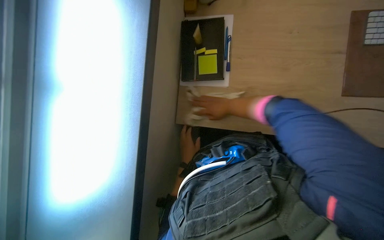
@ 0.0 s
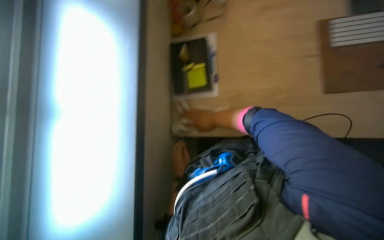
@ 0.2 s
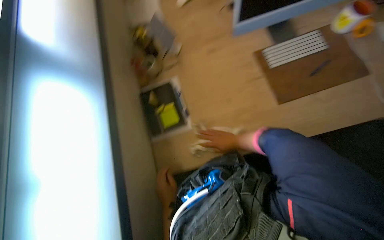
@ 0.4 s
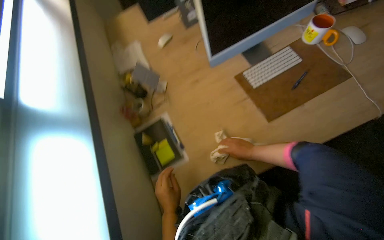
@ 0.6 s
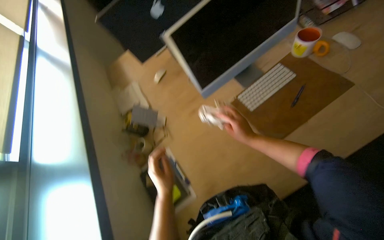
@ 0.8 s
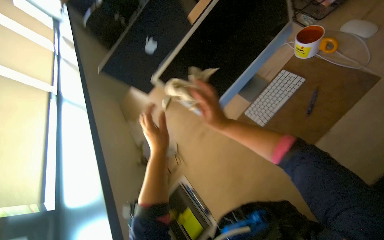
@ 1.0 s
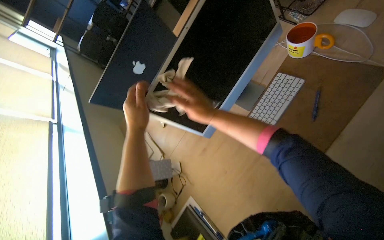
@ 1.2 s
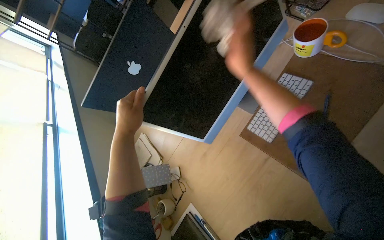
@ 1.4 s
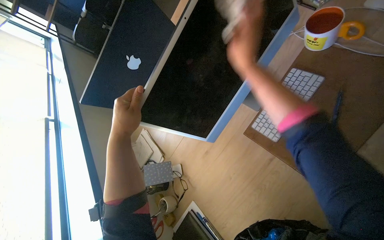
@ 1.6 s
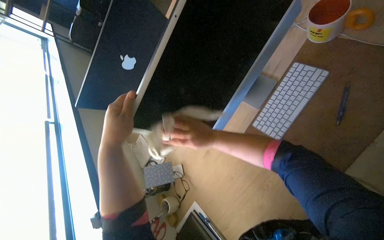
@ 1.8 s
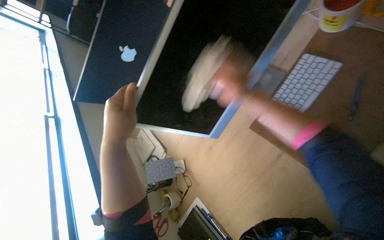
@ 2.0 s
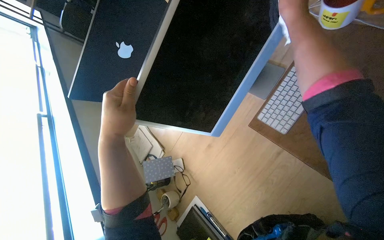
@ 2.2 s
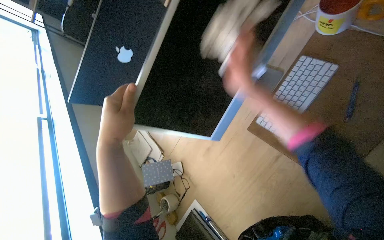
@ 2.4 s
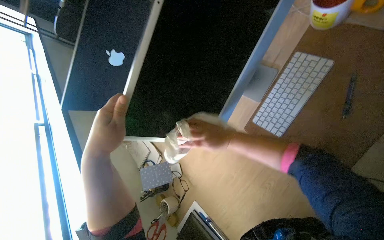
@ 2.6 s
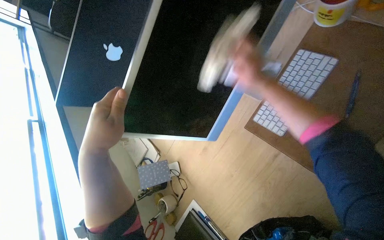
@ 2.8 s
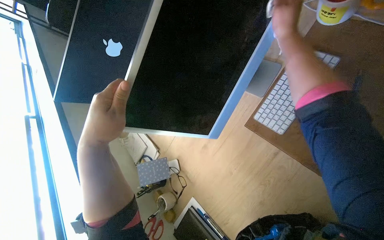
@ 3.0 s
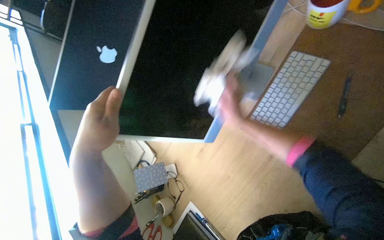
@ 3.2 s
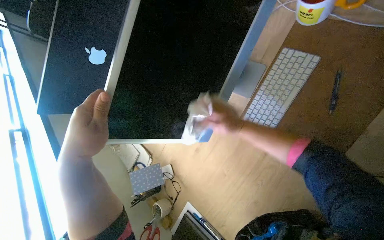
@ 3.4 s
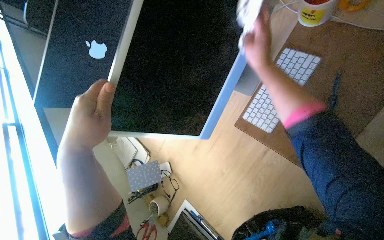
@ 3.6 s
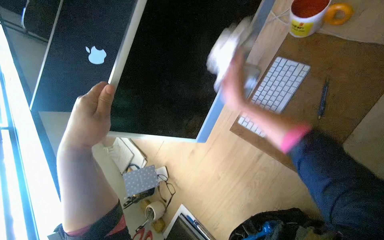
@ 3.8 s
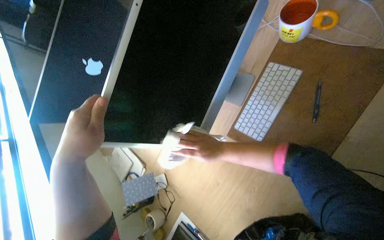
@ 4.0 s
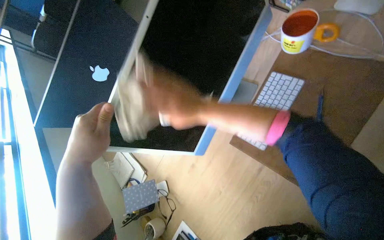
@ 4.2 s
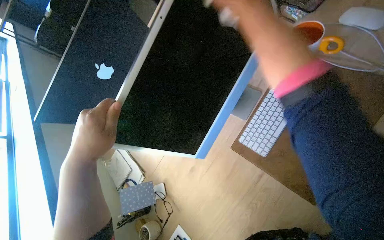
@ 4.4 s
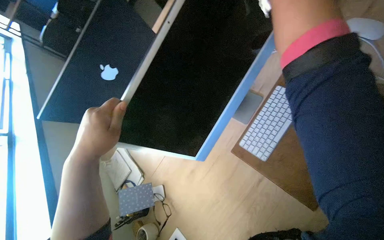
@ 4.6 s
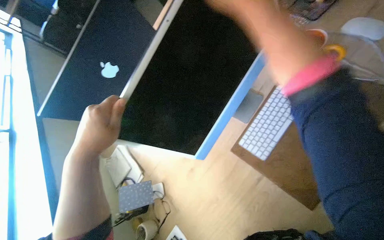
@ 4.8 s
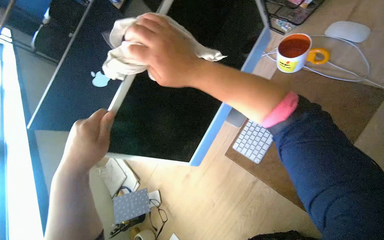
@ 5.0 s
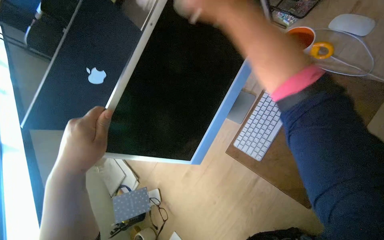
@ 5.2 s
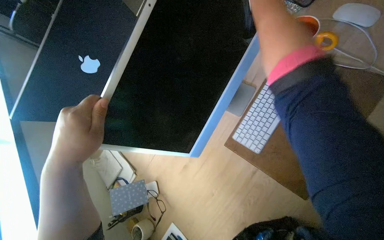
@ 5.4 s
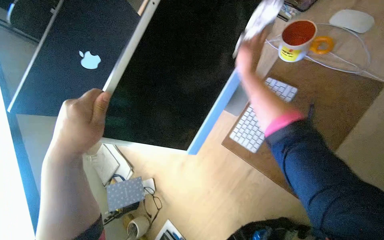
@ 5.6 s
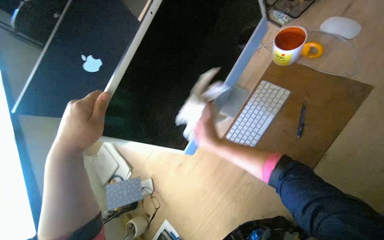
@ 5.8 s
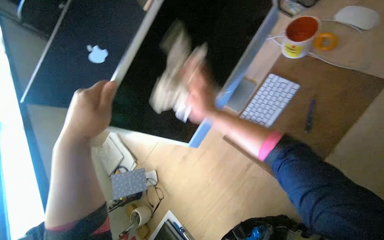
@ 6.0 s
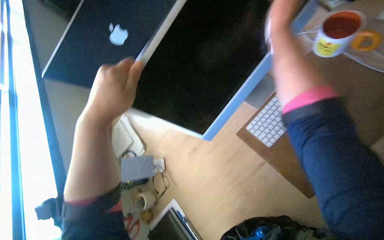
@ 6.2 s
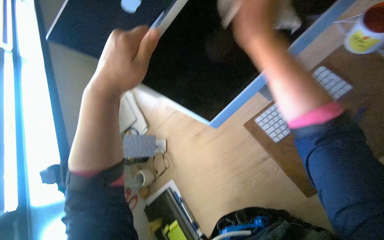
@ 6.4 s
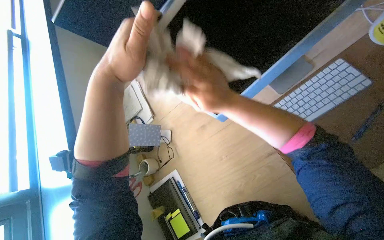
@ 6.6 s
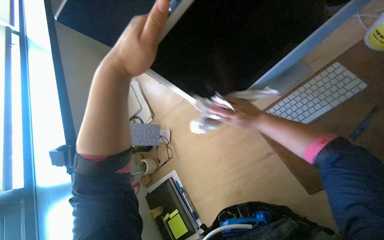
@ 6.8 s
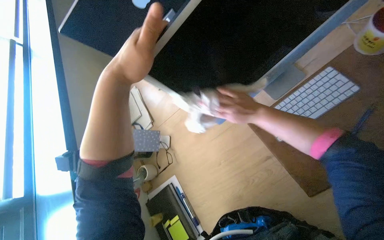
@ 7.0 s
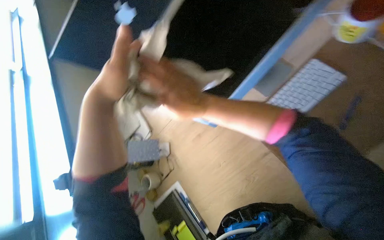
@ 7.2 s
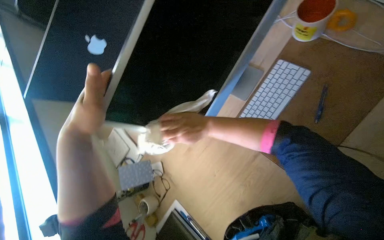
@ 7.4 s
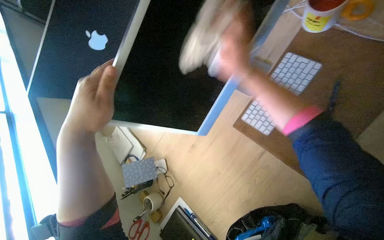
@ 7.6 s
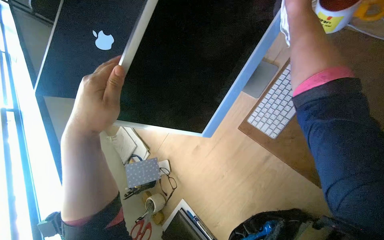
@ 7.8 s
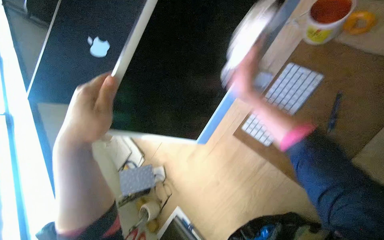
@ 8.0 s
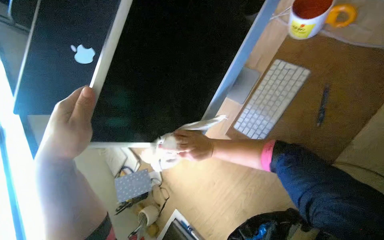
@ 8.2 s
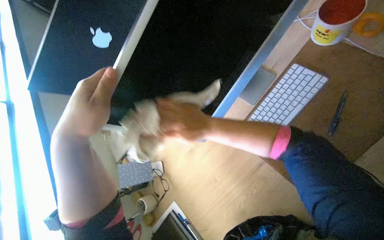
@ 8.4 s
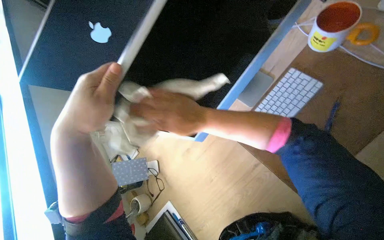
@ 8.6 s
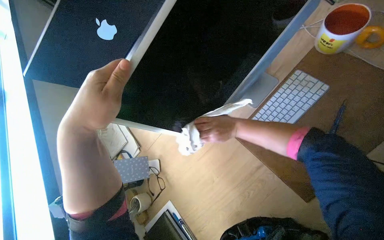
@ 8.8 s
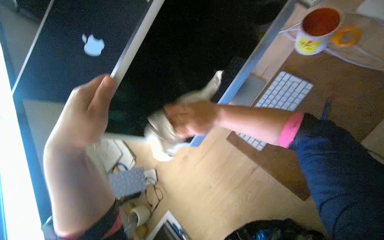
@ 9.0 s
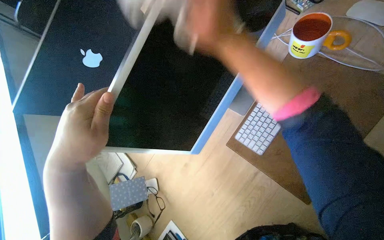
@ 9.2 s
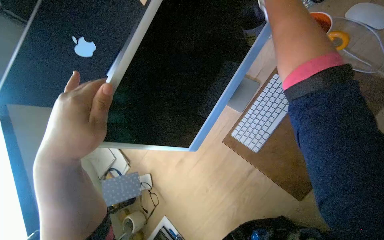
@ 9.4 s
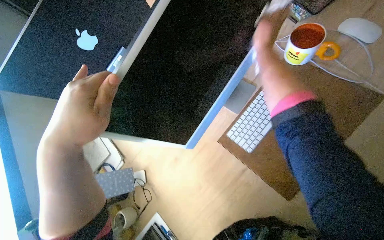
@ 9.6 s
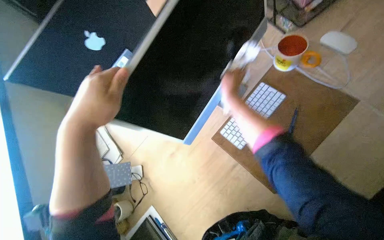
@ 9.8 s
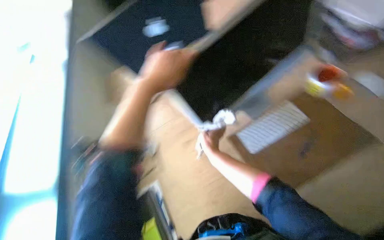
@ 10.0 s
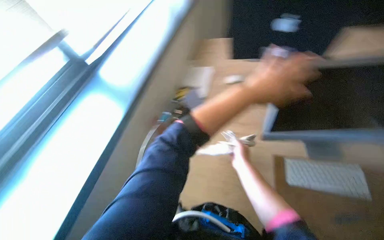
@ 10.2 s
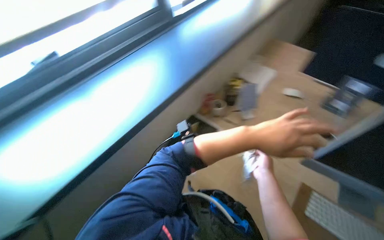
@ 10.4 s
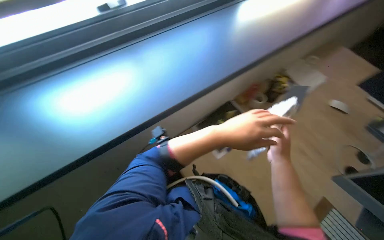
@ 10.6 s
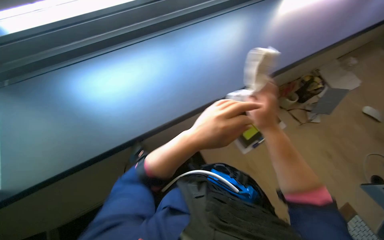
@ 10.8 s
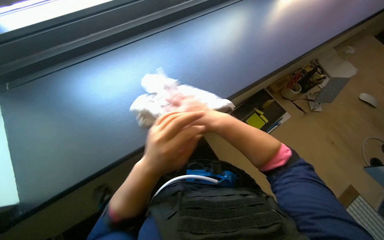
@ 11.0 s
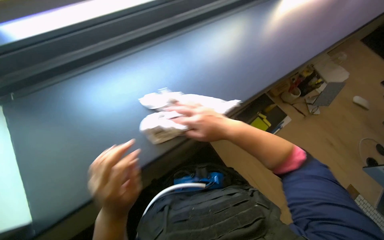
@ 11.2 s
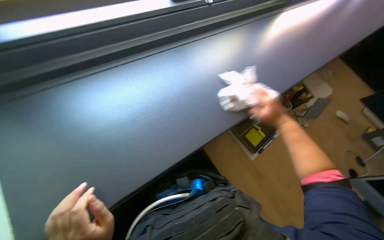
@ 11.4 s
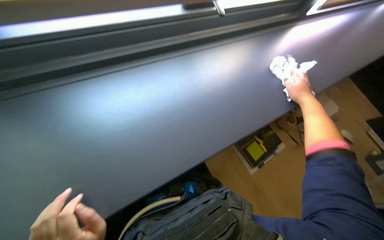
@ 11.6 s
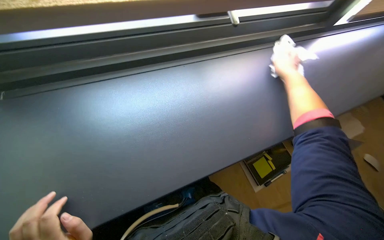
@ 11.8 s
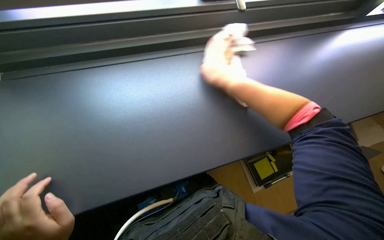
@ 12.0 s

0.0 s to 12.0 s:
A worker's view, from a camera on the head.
Job: wiping surfaces.
The whole recording: Wiping office desks and monitors. The worker wipes the office desk surface and computer monitors with a cloth.
0.0 to 1.6 s: The wearer moves about 50 cm. The view pans to the left by about 15 degrees. The view tips upward by some 15 degrees. Everything in view rotates approximately 45 degrees counterclockwise.
1.6 to 3.0 s: The right hand heads down the picture and farther from the camera, covering approximately 25 cm.
3.0 to 4.4 s: The right hand swings up and down the picture, roughly 30 cm each way, with 2 reversals.
4.4 to 6.0 s: The right hand swings up and down the picture, about 30 cm each way, with 2 reversals.
6.0 to 7.6 s: The right hand moves left and right over approximately 20 cm, changing direction 2 times.
7.6 to 9.0 s: The right hand swings up and down the picture, roughly 35 cm each way, with 2 reversals.
9.0 to 10.4 s: The wearer's head swings some 40 degrees to the left.
10.4 to 12.0 s: The right hand is displaced up the picture and to the left by about 50 cm.

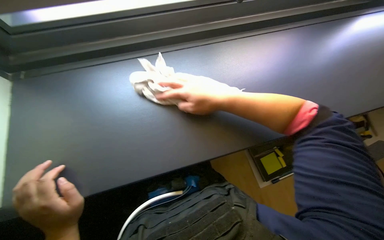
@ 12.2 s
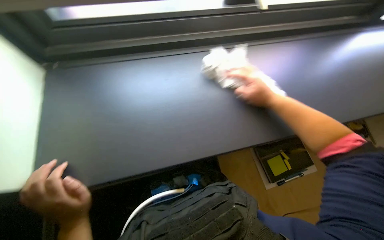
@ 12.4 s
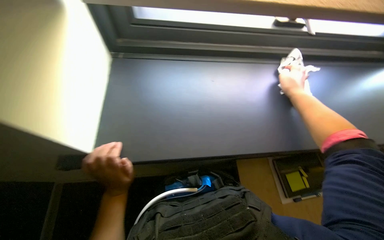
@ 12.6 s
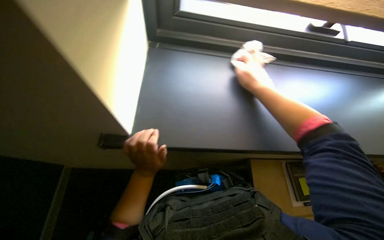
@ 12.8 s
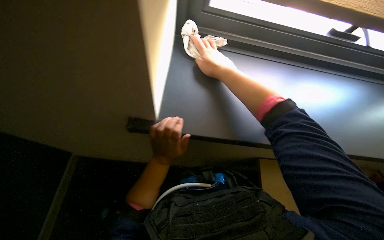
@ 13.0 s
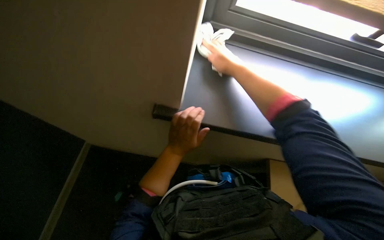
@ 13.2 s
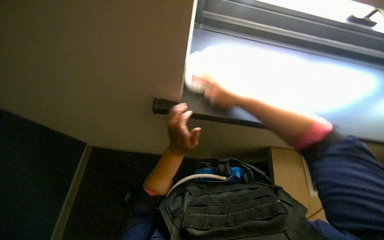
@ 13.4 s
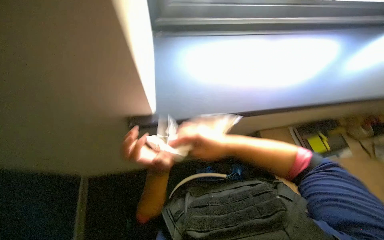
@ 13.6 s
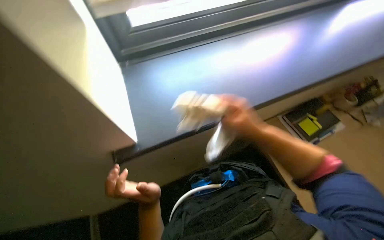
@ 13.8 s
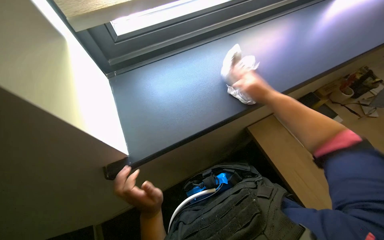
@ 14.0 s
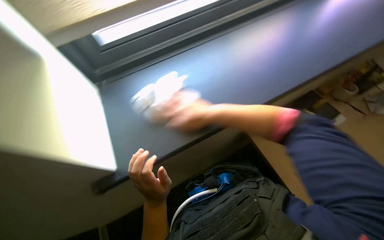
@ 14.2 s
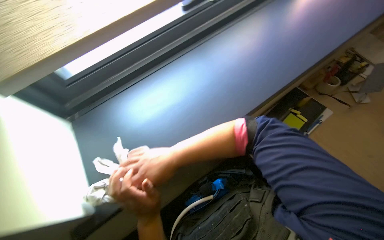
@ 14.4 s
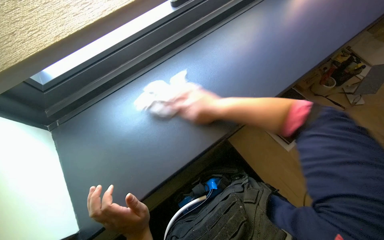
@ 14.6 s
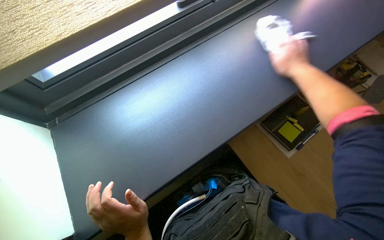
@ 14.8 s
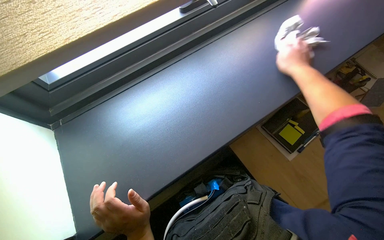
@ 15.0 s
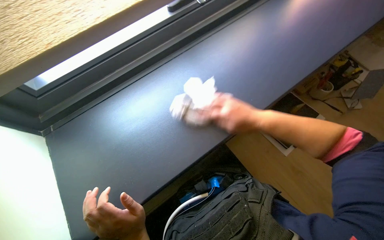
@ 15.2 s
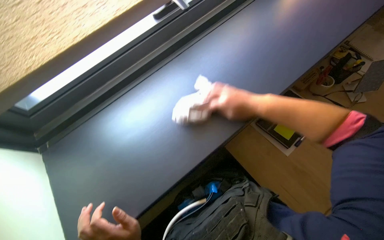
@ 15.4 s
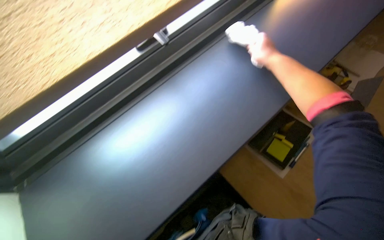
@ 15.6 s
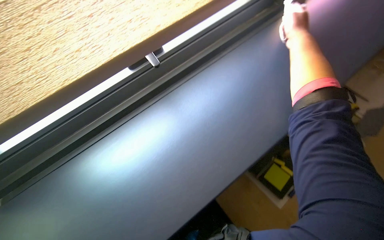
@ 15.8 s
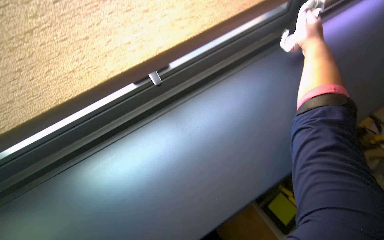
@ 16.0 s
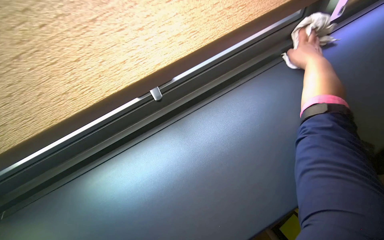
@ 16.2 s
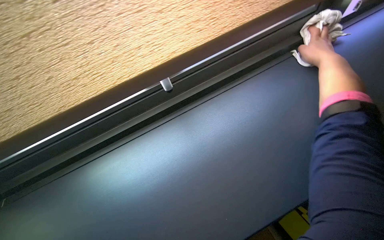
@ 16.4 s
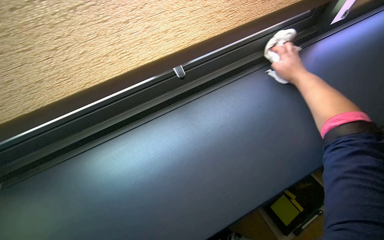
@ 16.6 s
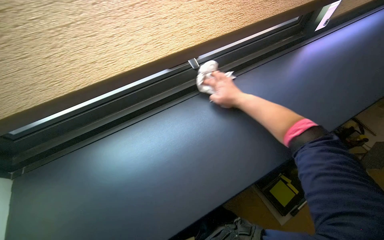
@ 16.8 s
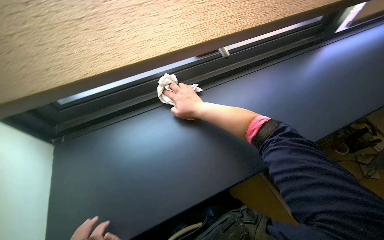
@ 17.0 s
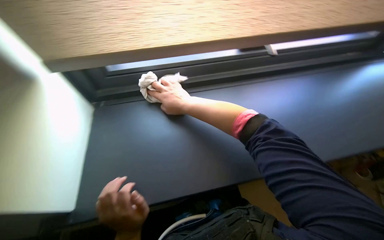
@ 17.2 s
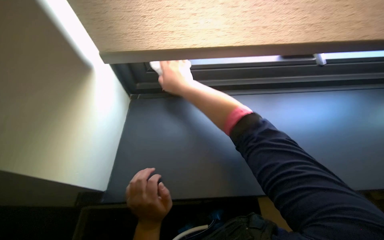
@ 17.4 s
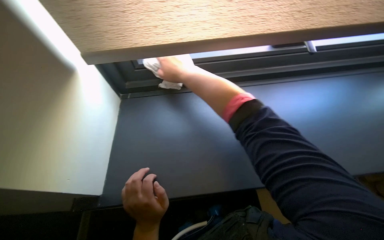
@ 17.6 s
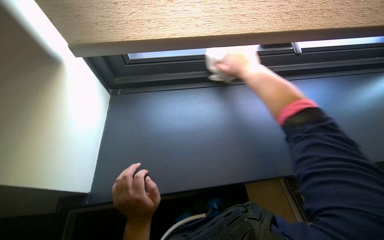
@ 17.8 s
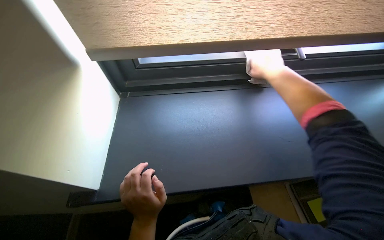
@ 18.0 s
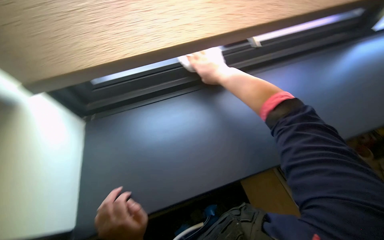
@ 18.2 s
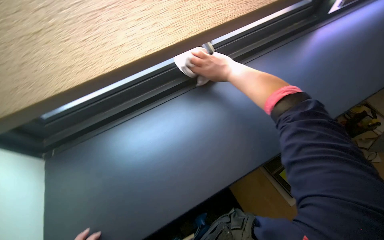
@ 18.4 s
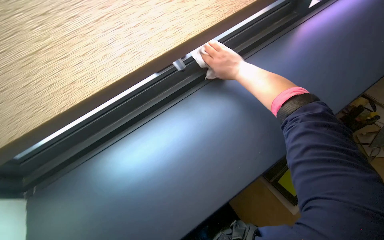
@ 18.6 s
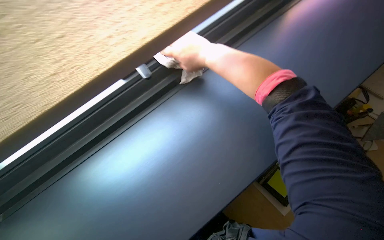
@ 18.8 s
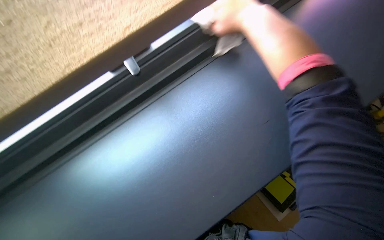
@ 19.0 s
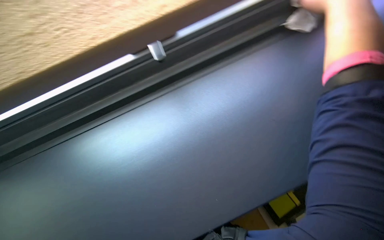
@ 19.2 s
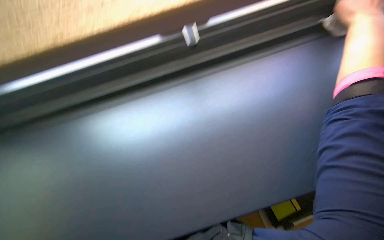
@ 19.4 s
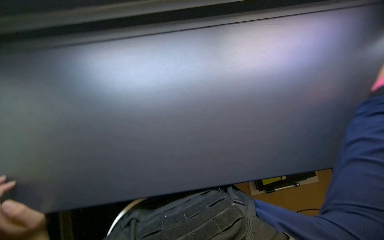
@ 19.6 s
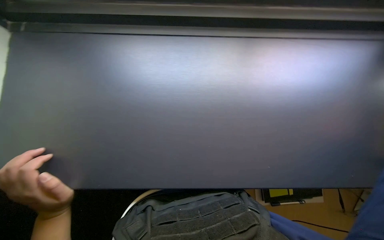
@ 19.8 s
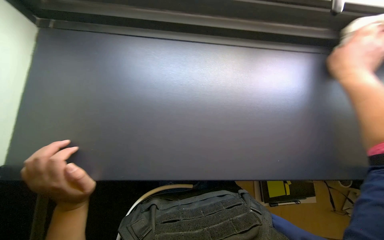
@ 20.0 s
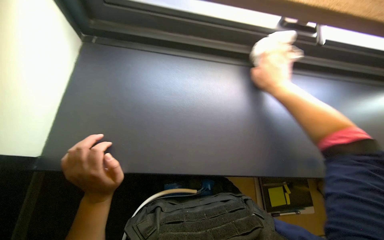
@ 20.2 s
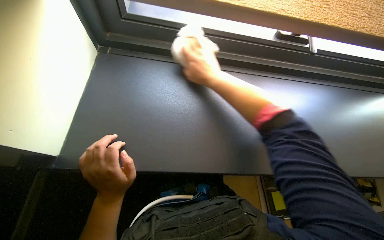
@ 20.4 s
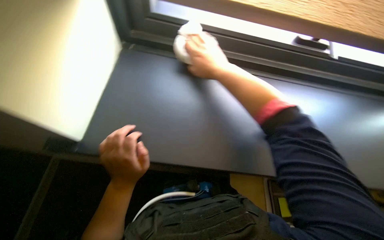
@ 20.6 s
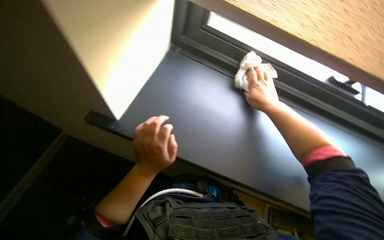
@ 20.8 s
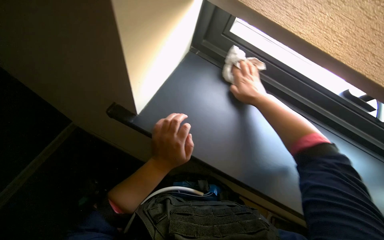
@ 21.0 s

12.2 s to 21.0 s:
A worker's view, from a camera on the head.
Job: wiping surfaces.
The whole recording: Wiping office desks and monitors. The worker wipes the office desk surface and computer monitors with a cloth.
13.6 to 15.2 s: The right hand swings left and right, some 30 cm each way, with 3 reversals.
15.2 to 16.6 s: The view tilts some 25 degrees upward. The right hand is displaced up the picture and to the right by approximately 40 cm.
16.6 to 18.0 s: The right hand moves approximately 70 cm to the left and comes back.
18.0 to 19.6 s: The wearer looks approximately 20 degrees further to the right.
19.6 to 21.0 s: The scene rotates clockwise by approximately 35 degrees.
